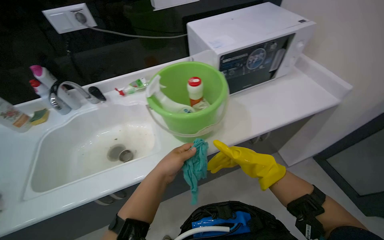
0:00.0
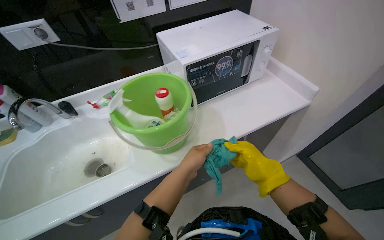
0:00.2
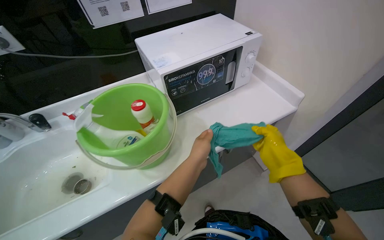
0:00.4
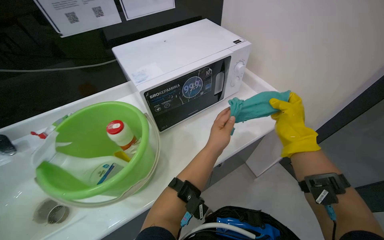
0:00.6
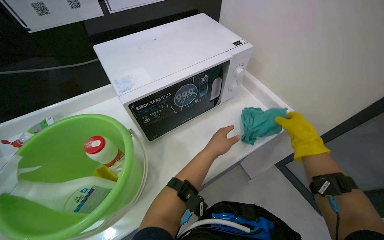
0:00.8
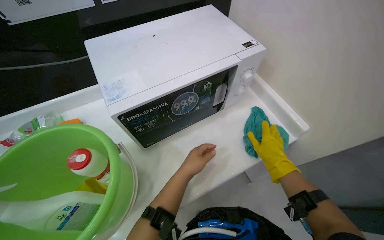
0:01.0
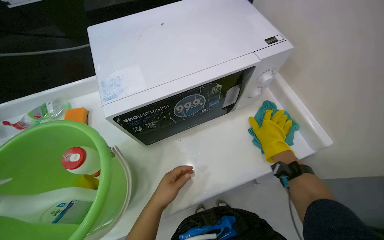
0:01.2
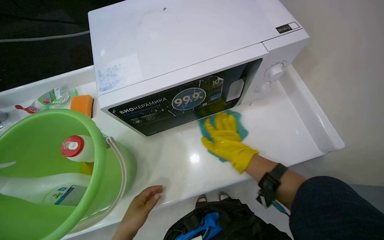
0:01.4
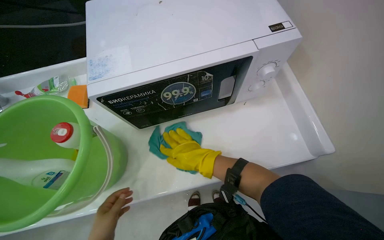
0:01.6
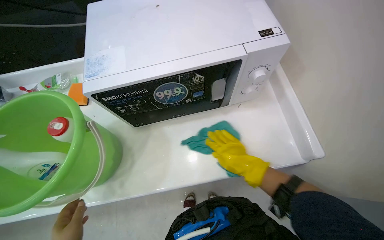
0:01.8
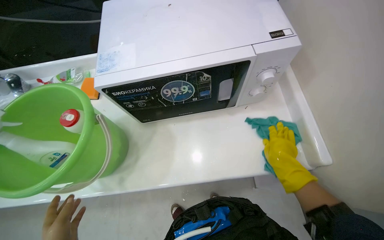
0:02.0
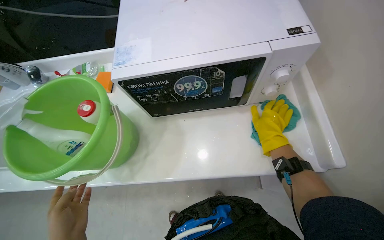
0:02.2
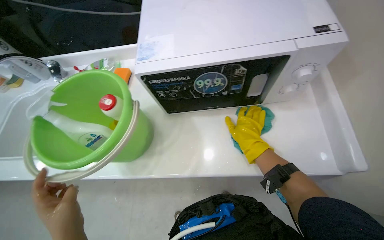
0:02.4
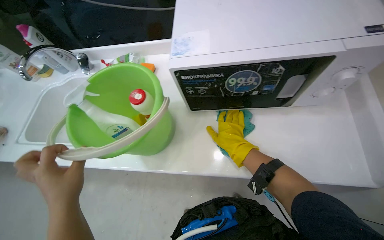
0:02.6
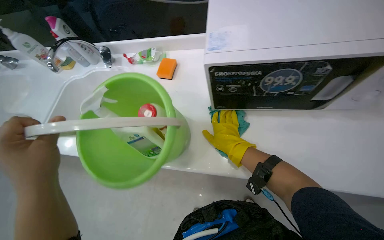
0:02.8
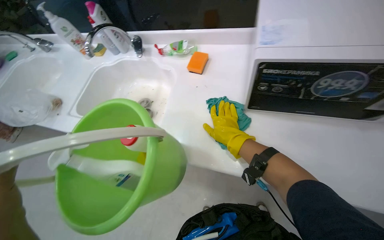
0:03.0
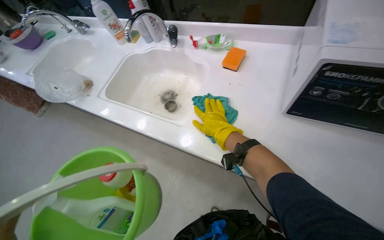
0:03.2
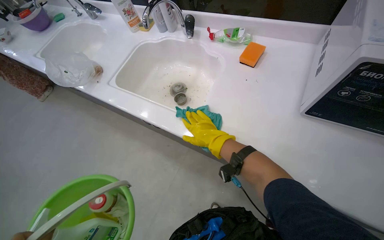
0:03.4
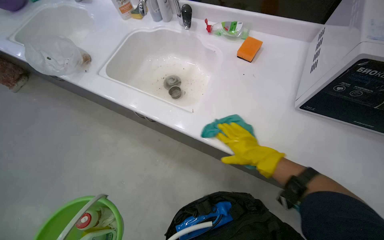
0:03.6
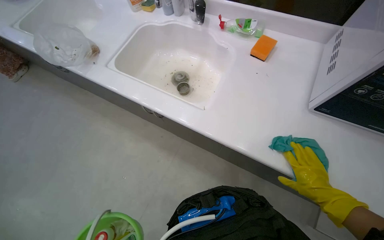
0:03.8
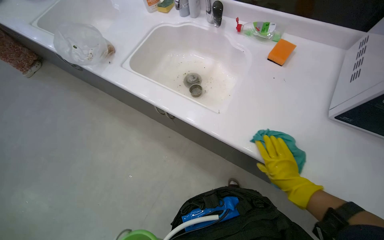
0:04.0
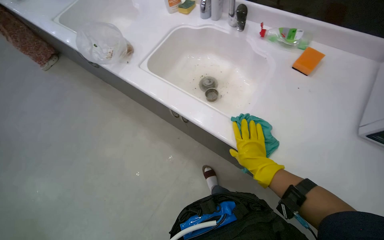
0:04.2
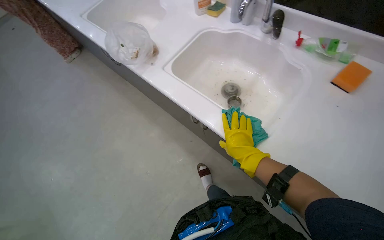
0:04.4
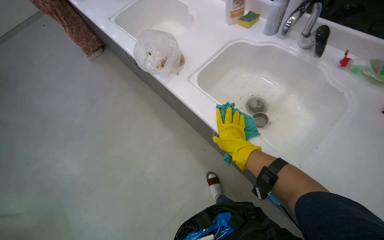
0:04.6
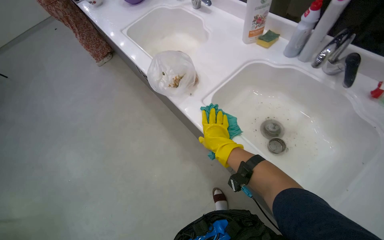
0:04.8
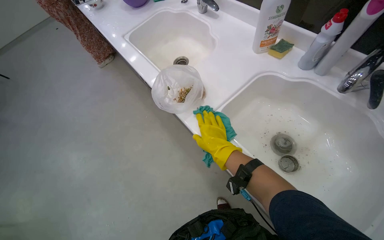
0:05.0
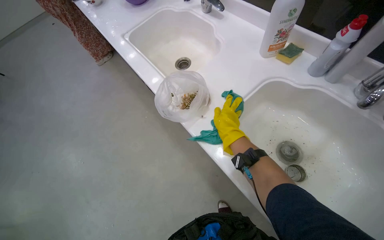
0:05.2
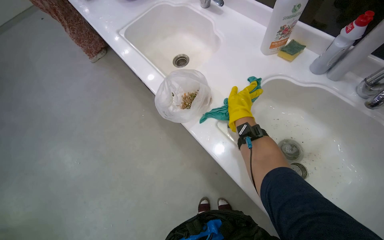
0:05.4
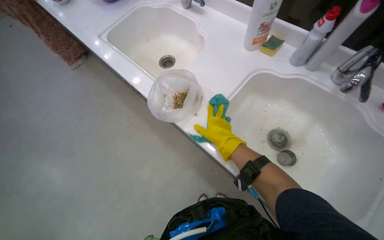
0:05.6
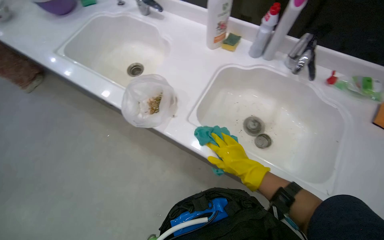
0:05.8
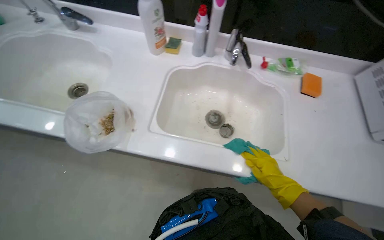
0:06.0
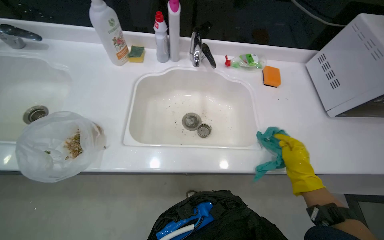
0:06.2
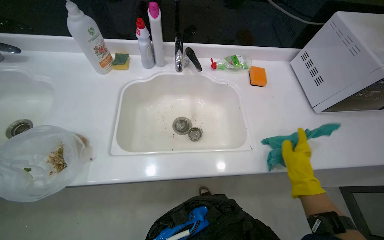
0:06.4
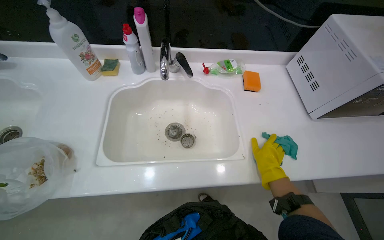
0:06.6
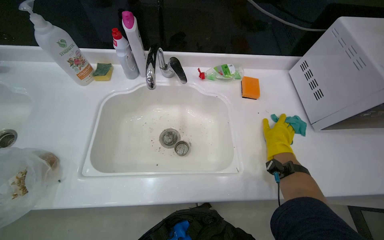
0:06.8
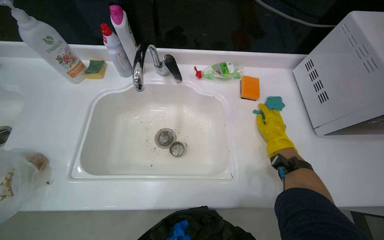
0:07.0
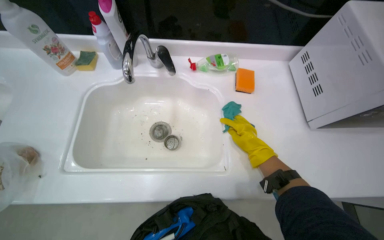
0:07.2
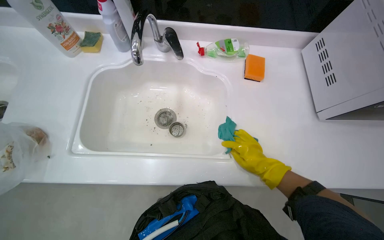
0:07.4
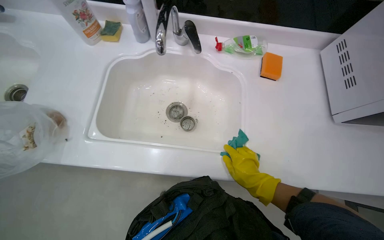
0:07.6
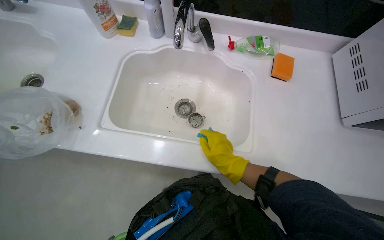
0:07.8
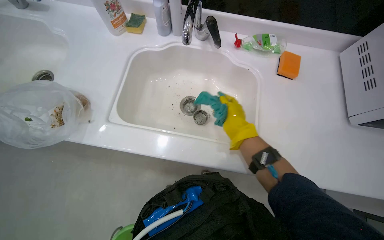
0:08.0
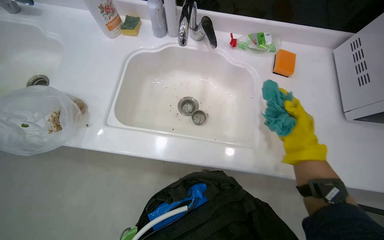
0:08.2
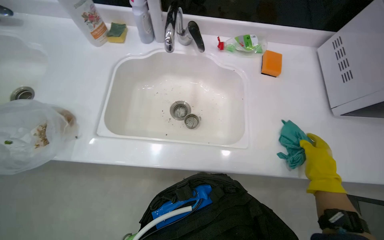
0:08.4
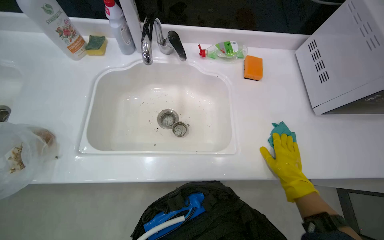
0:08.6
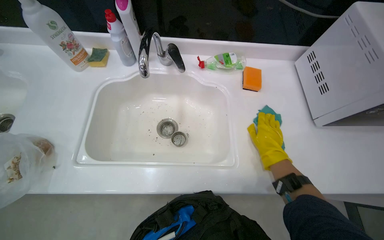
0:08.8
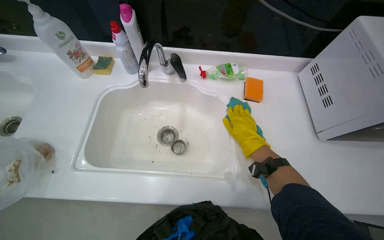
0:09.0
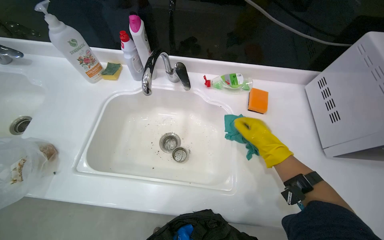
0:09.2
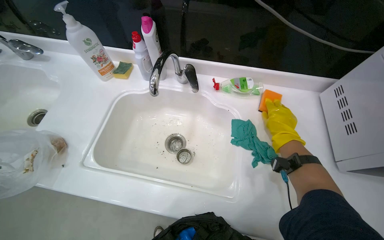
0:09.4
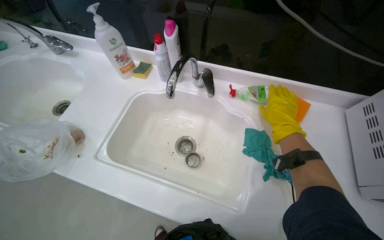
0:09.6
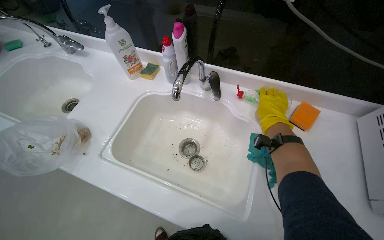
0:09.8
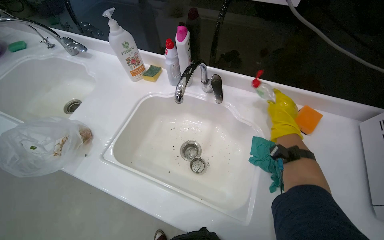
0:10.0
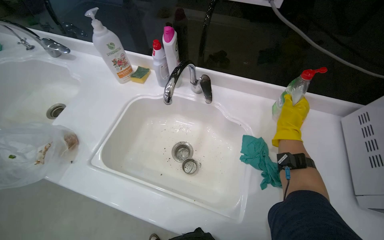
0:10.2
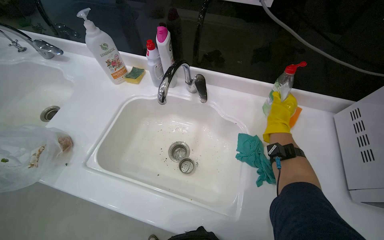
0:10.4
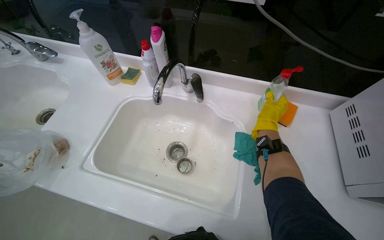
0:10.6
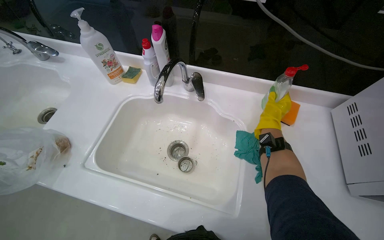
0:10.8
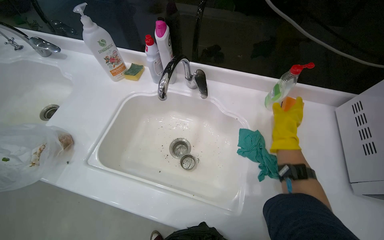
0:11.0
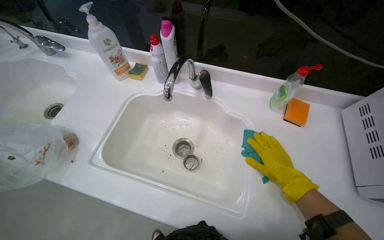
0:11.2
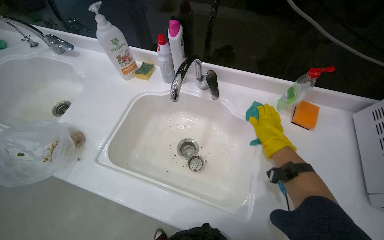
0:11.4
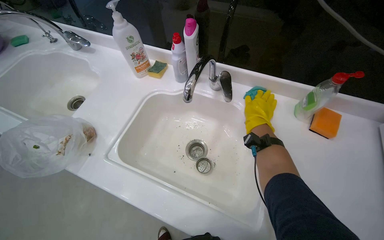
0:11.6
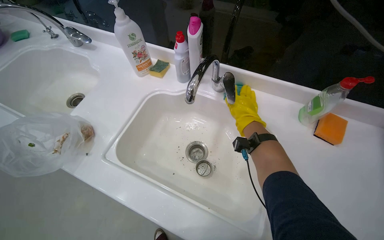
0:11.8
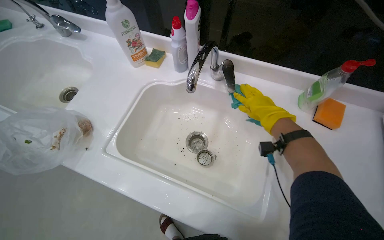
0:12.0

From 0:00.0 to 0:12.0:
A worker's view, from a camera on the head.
Job: cleaning kitchen.
The whole recording: Cleaning kitchen counter and sink. The worker cleans the kitchen counter and sinks, removing food scraps and scrubbing the surfaces.
From 0:00.0 to 0:01.6: The camera is carried approximately 50 cm. The view tips downward by roughly 15 degrees.
From 0:01.6 to 0:03.0: The wearer's head swings some 30 degrees to the left.
From 0:03.0 to 0:04.4: The scene rotates clockwise by about 25 degrees. The right hand swings left and right, some 30 cm each way, with 2 reversals.
From 0:04.4 to 0:06.0: The wearer's head swings about 30 degrees to the right.
From 0:07.6 to 0:09.0: The right hand goes left and right, roughly 25 cm each way, reversing 2 times.
From 0:10.4 to 0:12.0: The right hand reaches some 15 cm down the picture, then returns.

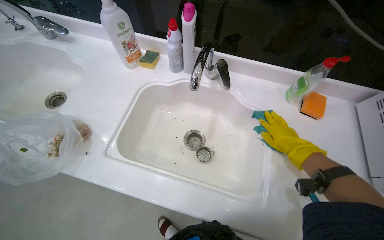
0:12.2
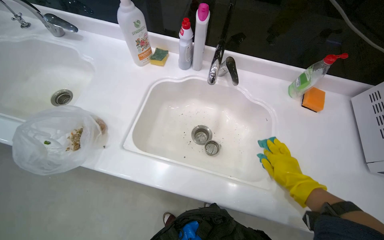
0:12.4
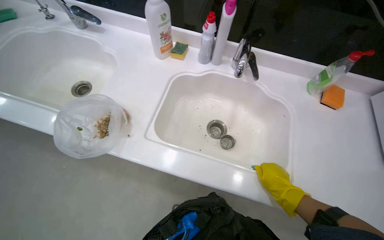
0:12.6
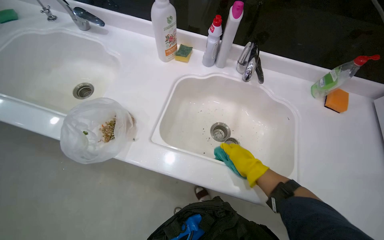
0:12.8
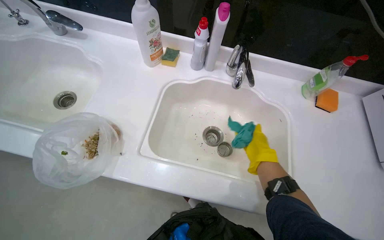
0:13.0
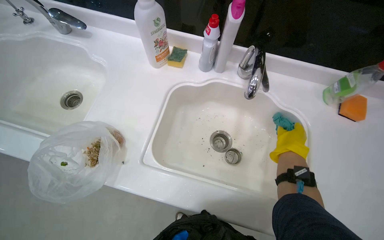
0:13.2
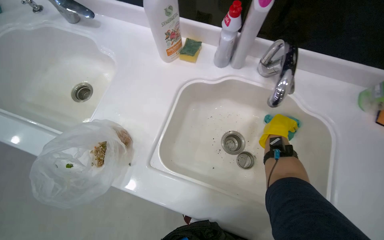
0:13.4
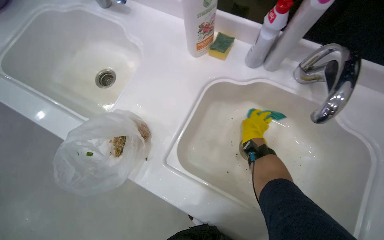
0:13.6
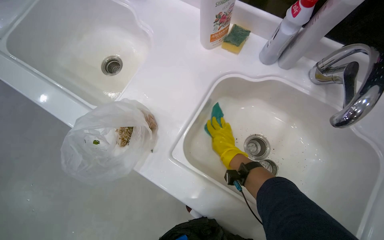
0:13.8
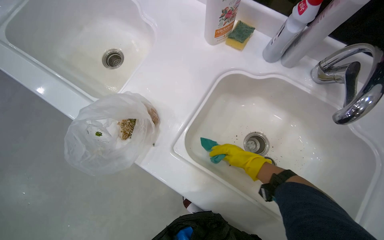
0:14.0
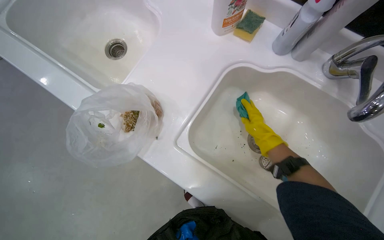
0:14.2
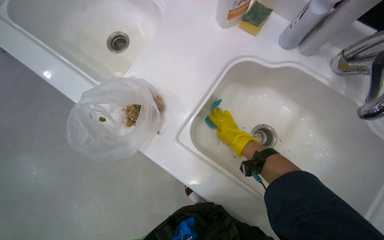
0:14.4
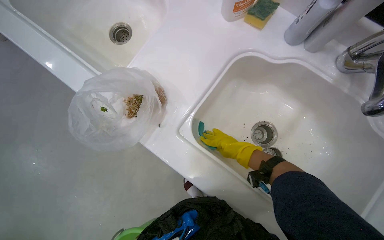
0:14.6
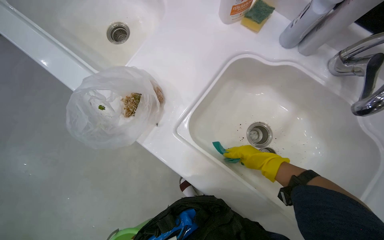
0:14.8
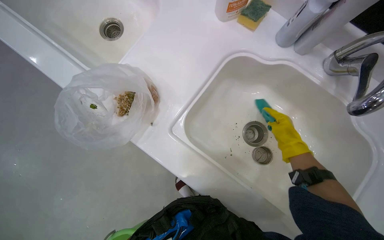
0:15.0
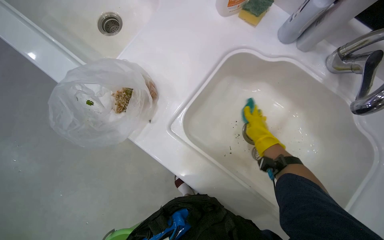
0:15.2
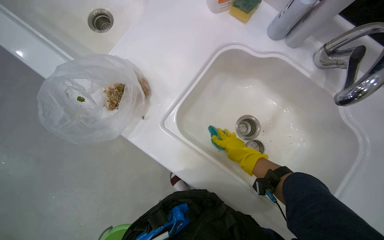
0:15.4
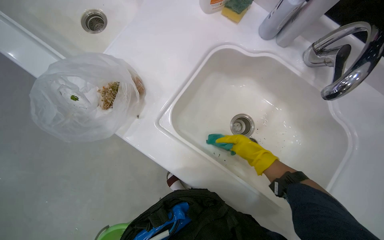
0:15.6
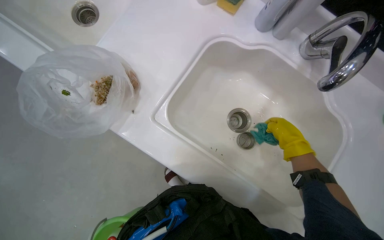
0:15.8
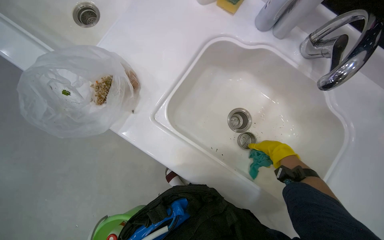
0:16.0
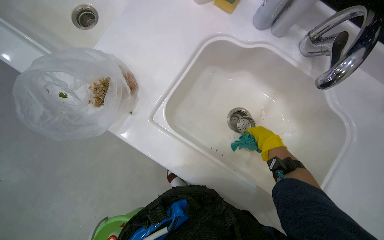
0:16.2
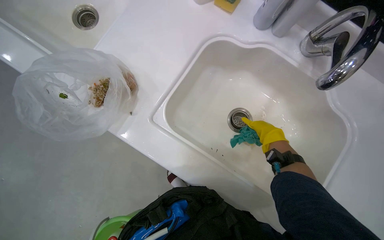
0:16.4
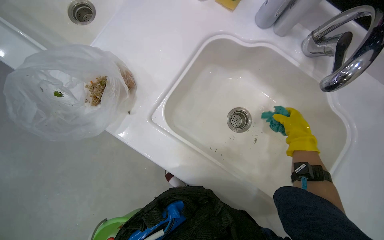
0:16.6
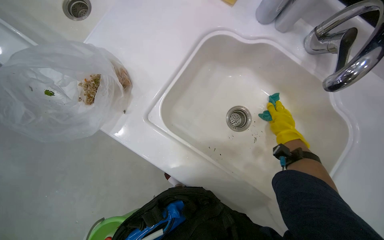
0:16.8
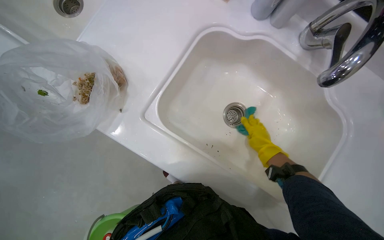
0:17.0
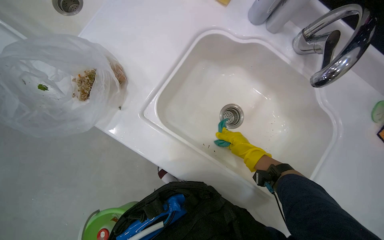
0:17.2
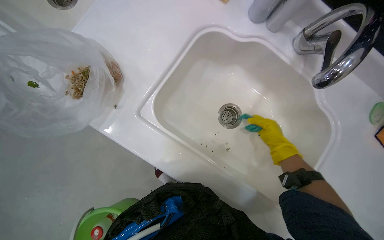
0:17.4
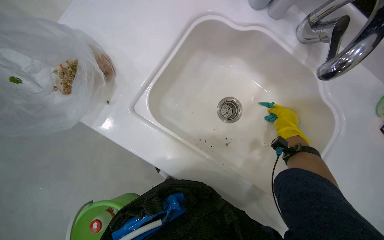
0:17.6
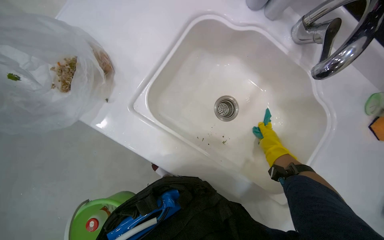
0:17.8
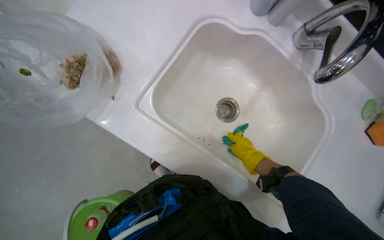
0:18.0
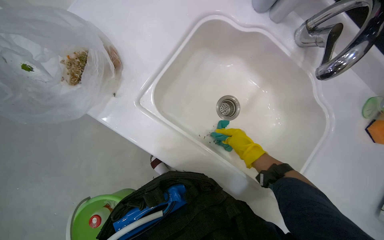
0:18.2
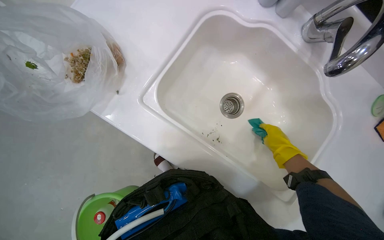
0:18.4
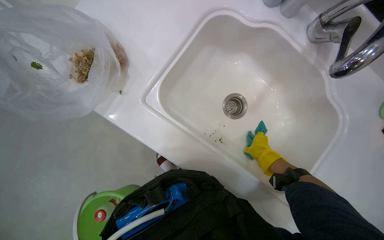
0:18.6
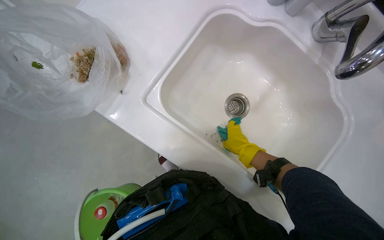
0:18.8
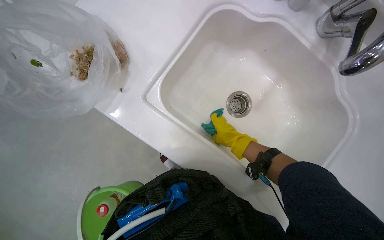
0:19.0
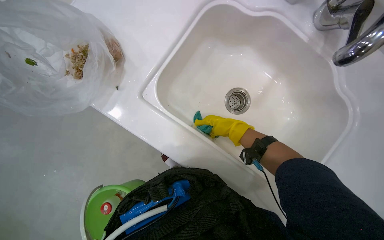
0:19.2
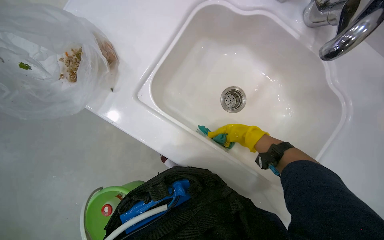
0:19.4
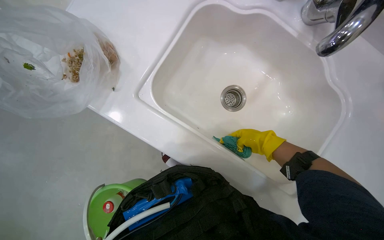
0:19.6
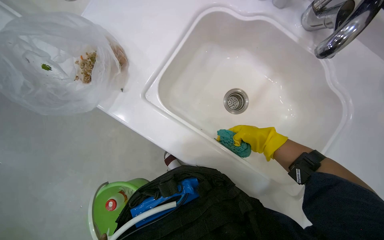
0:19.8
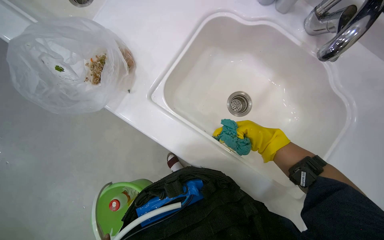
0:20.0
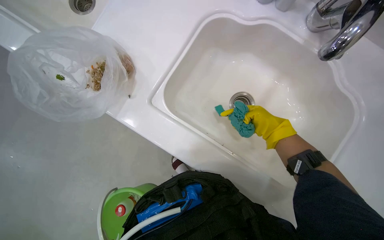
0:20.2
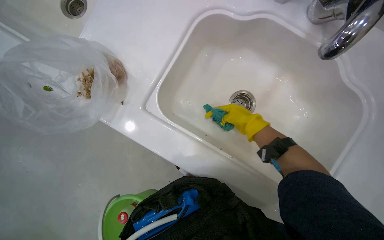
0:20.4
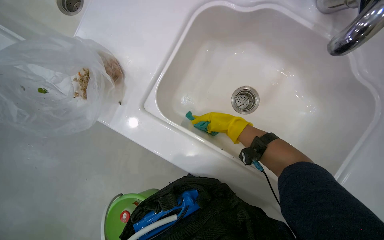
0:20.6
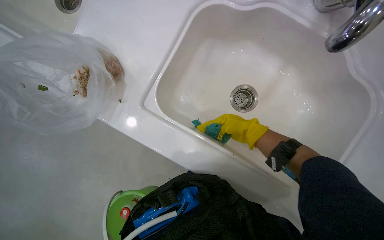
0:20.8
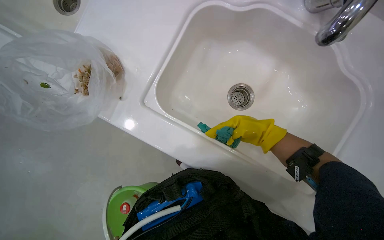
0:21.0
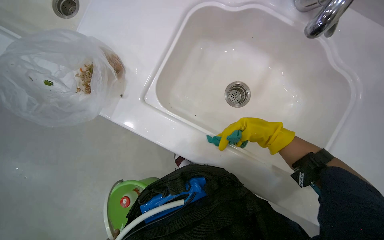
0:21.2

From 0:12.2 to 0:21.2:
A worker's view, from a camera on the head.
Job: cleaning kitchen.
The whole recording: Cleaning kitchen counter and sink. The worker cleans the kitchen counter and sinks, removing food scraps and scrubbing the surfaces.
From 0:12.2 to 0:13.8: The wearer looks some 10 degrees further downward. The right hand swings left and right, some 20 cm each way, with 2 reversals.
From 0:13.8 to 0:15.2: The right hand moves nearer to the camera, about 10 cm.
From 0:15.2 to 0:16.6: The right hand moves to the right, roughly 20 cm.
From 0:16.6 to 0:18.2: The right hand swings left and right, approximately 15 cm each way, with 2 reversals.
From 0:18.2 to 0:19.8: The right hand swings left and right, roughly 20 cm each way, with 2 reversals.
From 0:19.8 to 0:21.2: The right hand goes to the left and returns, approximately 10 cm each way.
